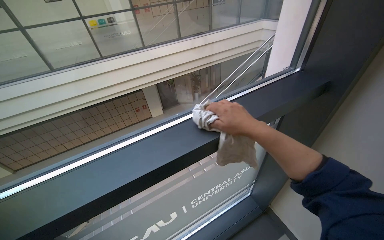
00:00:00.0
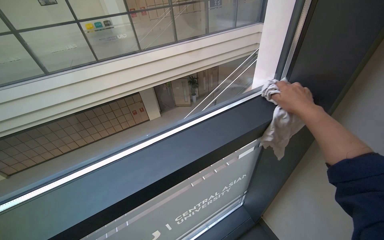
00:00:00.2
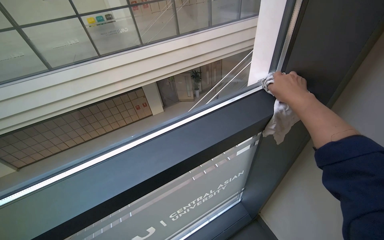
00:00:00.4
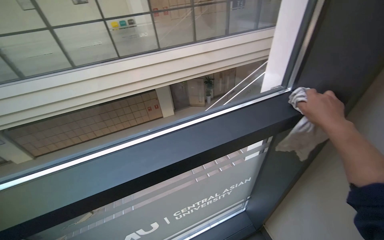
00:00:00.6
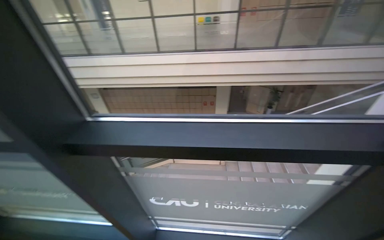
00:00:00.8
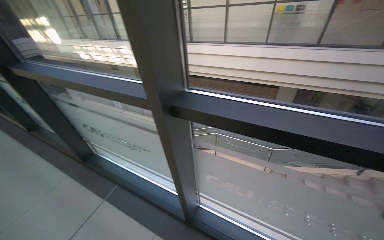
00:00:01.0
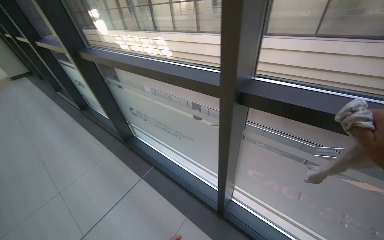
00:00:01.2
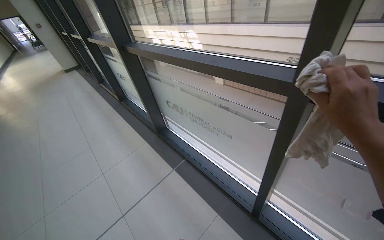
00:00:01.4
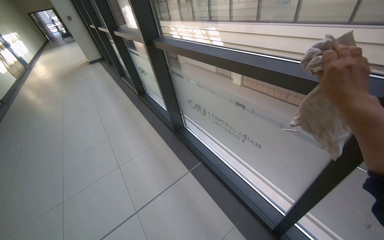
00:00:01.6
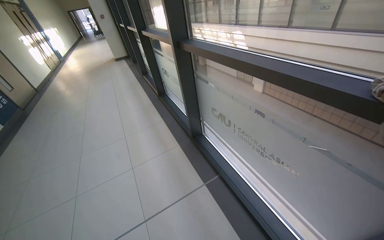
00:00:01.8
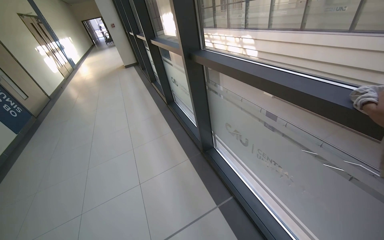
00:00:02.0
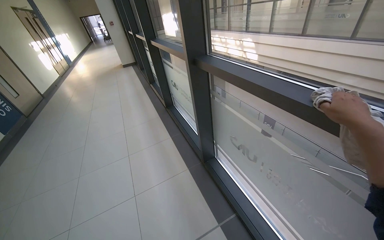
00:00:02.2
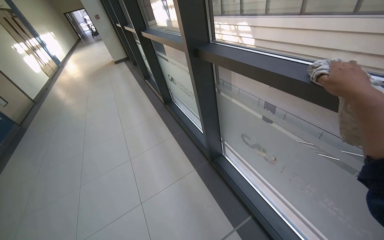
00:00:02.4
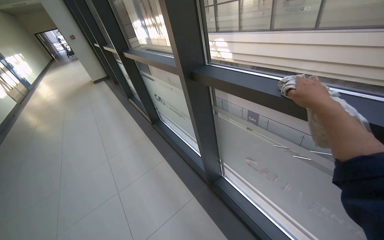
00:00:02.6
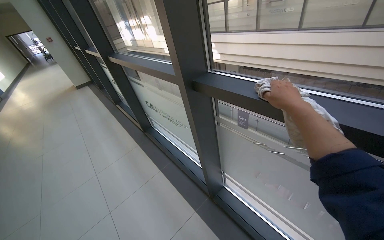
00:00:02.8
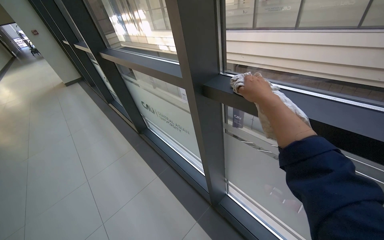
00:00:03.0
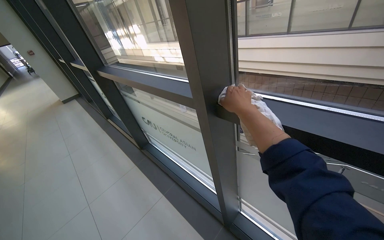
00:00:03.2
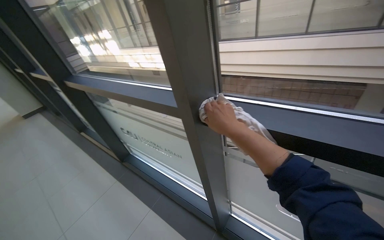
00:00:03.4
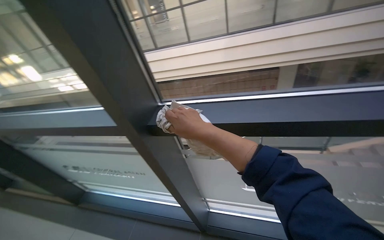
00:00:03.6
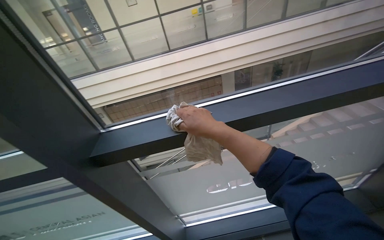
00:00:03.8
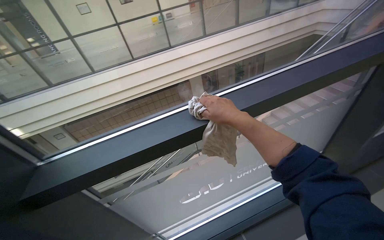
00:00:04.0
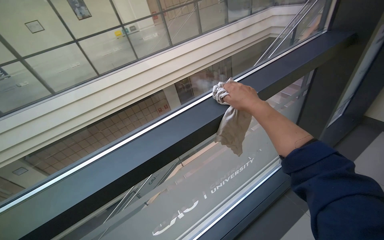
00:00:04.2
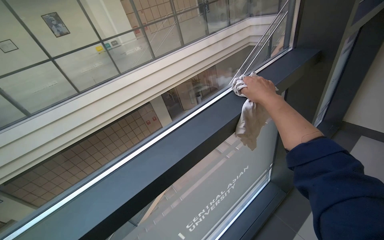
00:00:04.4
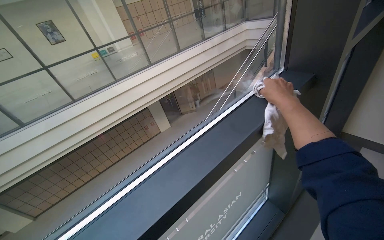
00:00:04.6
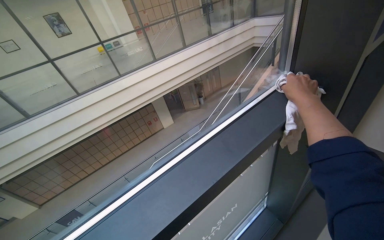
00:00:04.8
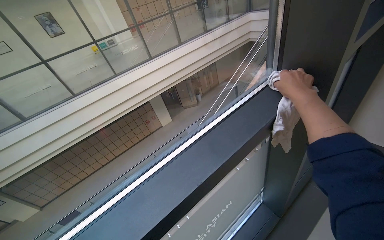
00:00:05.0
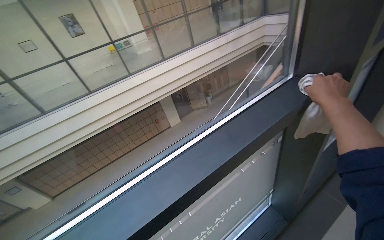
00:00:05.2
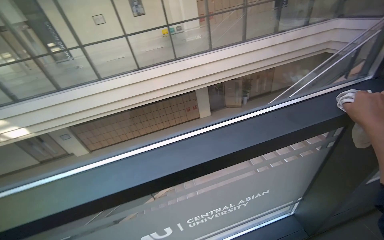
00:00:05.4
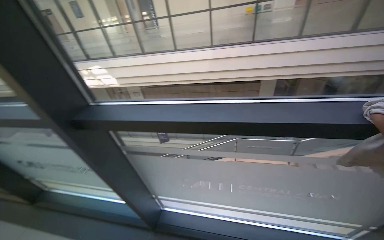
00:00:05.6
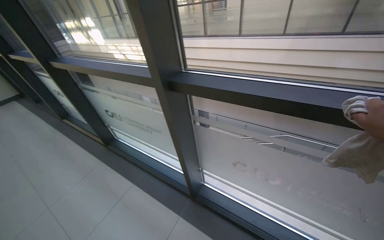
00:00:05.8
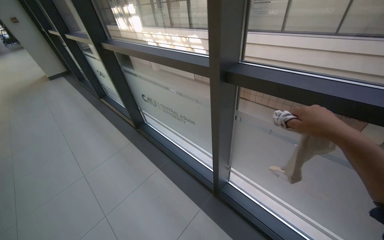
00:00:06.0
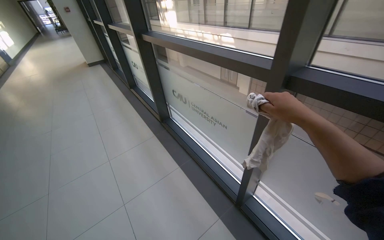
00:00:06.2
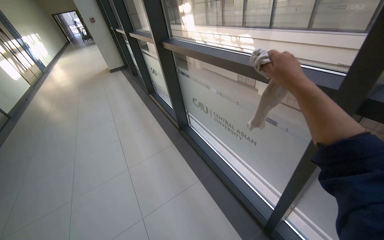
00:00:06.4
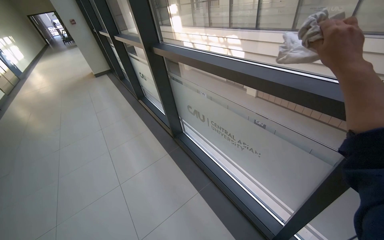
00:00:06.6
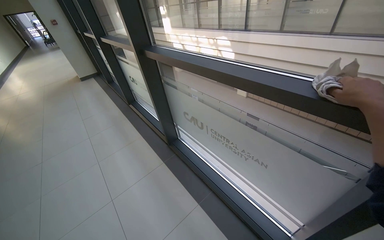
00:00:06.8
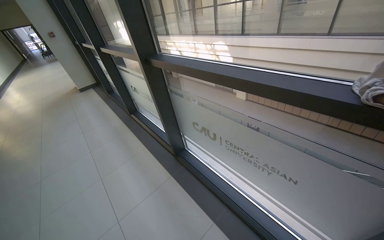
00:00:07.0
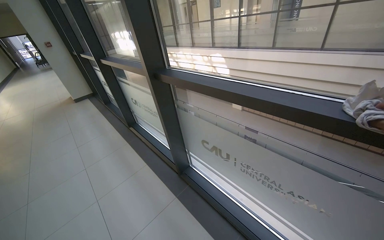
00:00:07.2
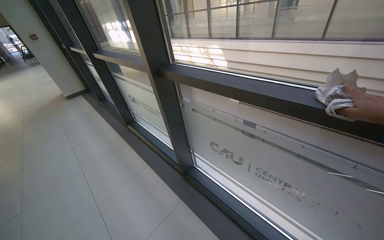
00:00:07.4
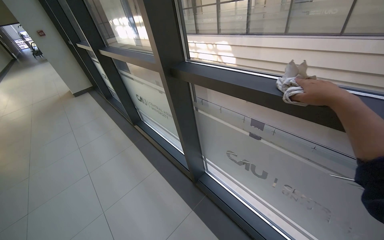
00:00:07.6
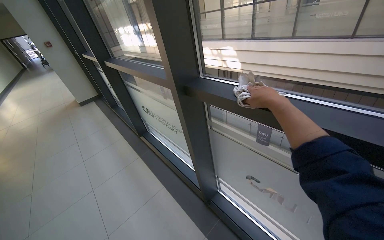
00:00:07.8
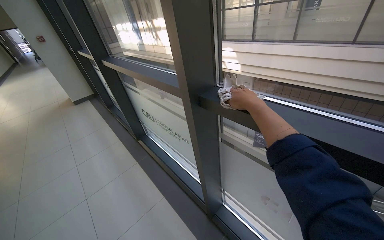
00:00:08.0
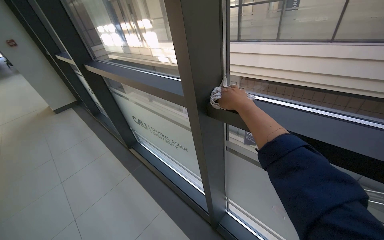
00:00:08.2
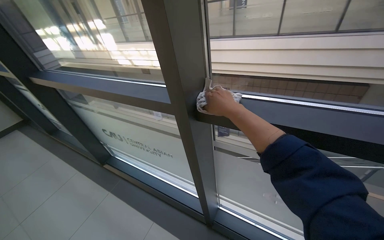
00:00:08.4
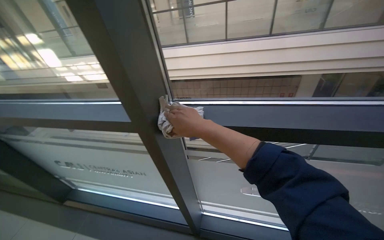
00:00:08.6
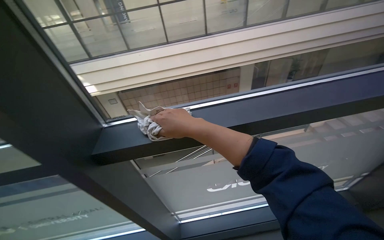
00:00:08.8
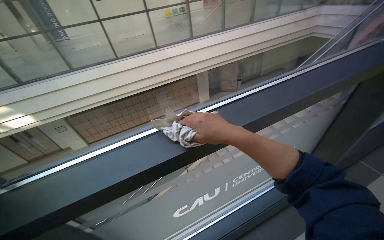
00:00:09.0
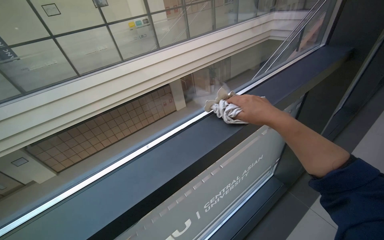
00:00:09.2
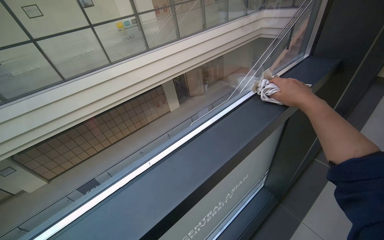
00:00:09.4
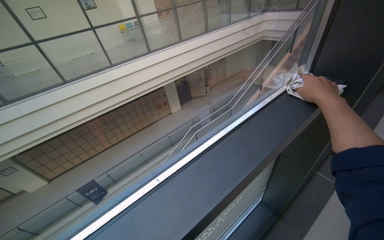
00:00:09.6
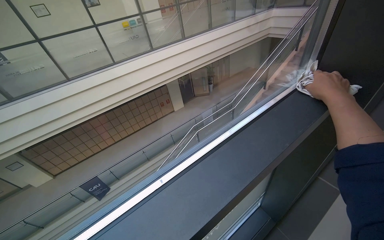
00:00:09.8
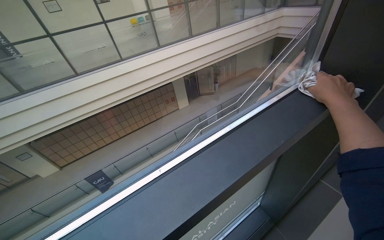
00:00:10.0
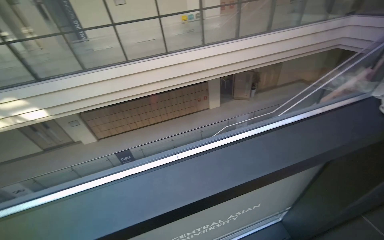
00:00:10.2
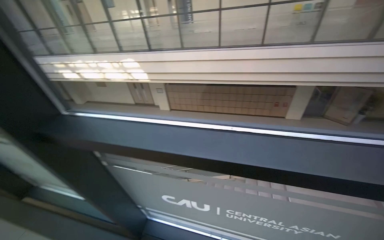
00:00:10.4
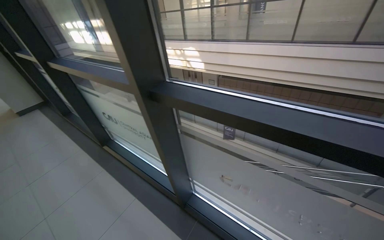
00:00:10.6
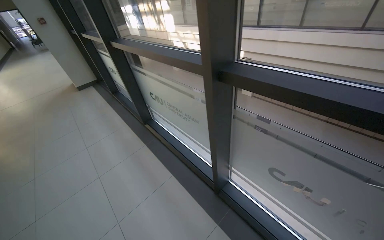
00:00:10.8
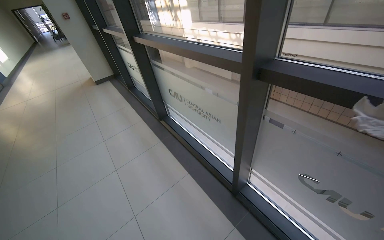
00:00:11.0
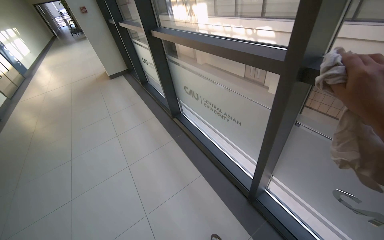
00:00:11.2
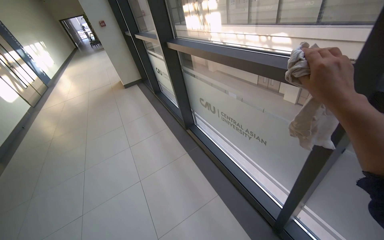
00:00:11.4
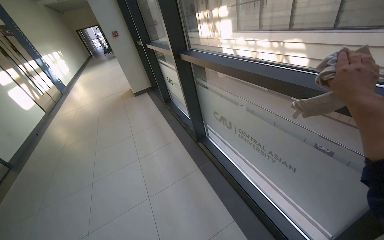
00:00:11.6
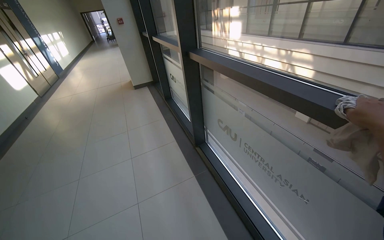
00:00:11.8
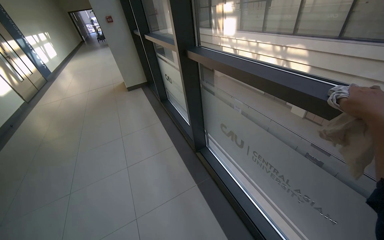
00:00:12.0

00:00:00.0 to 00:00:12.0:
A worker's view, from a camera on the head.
Job: wiping surfaces.
The whole recording: Wiping window frames. The worker wipes the window frames with a cloth.
00:00:00.0 to 00:00:01.6: The camera travels about 60 cm. The wearer looks approximately 80 degrees further to the left.
00:00:01.6 to 00:00:03.0: The head travels approximately 1 m.
00:00:03.0 to 00:00:04.4: The wearer looks about 80 degrees further to the right. The view tips upward by roughly 20 degrees.
00:00:04.4 to 00:00:06.0: The camera is carried about 40 cm. The head turns to the left by roughly 80 degrees. The wearer looks approximately 15 degrees further downward.
00:00:06.0 to 00:00:07.6: The camera is carried roughly 1 m.
00:00:07.6 to 00:00:09.0: The head rotates roughly 70 degrees to the right.
00:00:09.0 to 00:00:10.4: The wearer's head swings some 40 degrees to the left.
00:00:10.4 to 00:00:12.0: The head travels roughly 1 m. The head turns to the left by roughly 50 degrees.

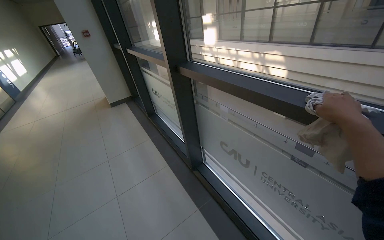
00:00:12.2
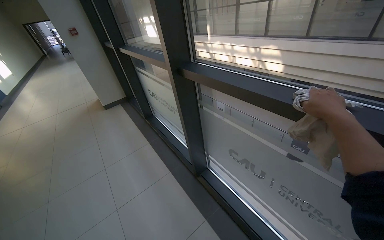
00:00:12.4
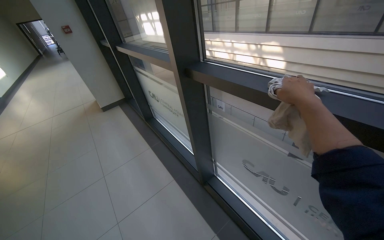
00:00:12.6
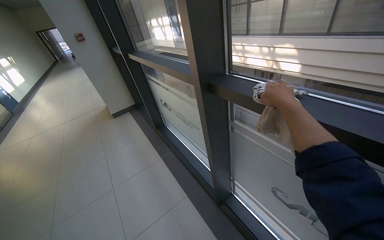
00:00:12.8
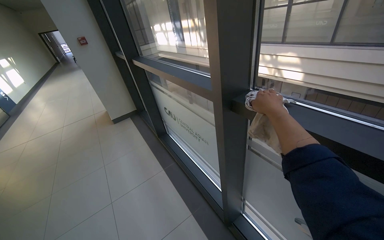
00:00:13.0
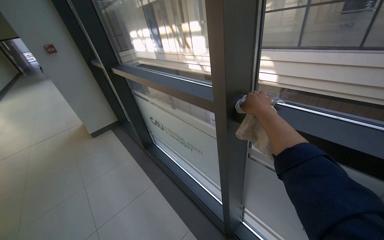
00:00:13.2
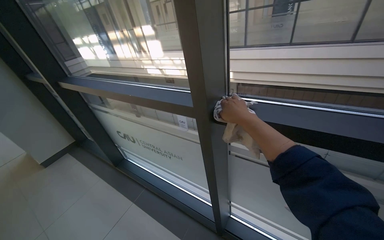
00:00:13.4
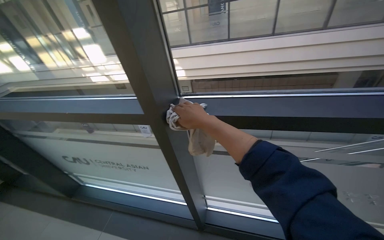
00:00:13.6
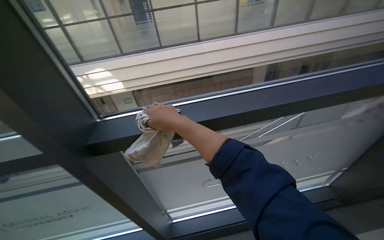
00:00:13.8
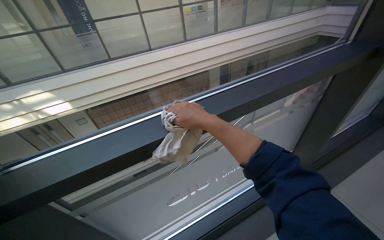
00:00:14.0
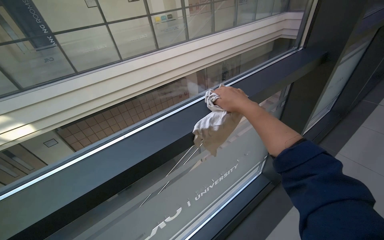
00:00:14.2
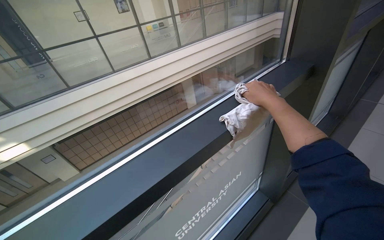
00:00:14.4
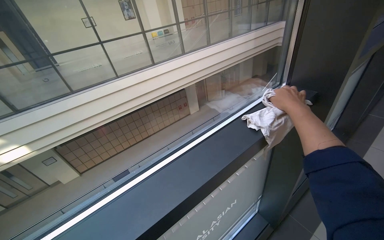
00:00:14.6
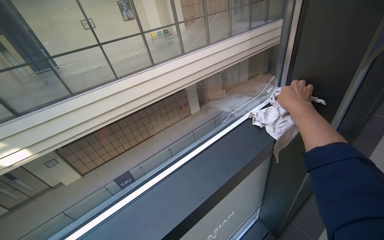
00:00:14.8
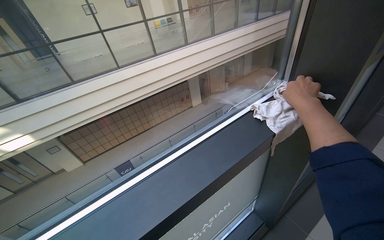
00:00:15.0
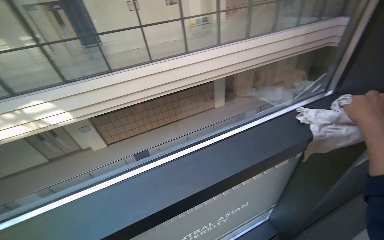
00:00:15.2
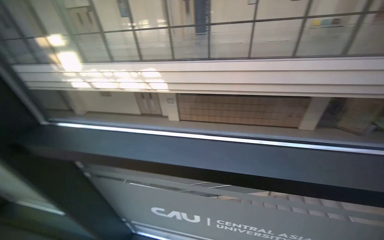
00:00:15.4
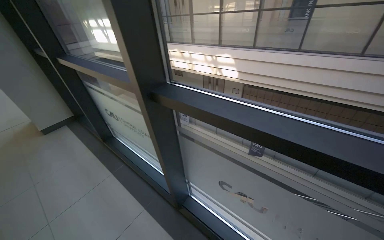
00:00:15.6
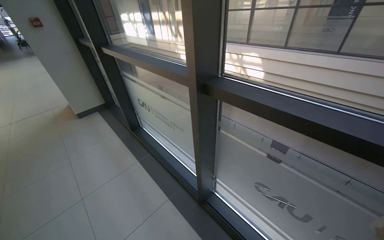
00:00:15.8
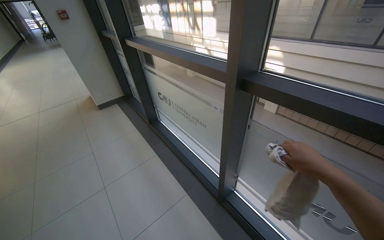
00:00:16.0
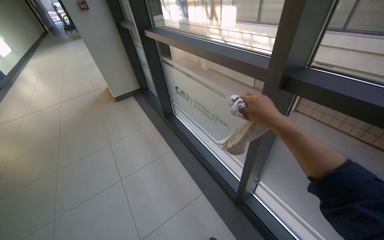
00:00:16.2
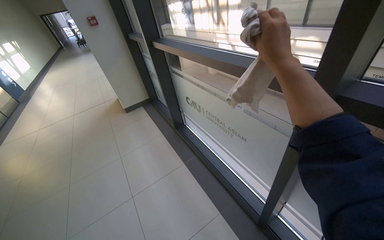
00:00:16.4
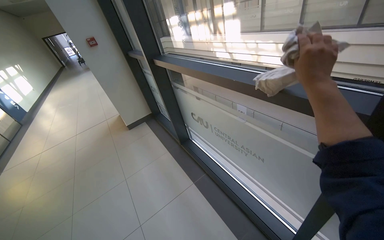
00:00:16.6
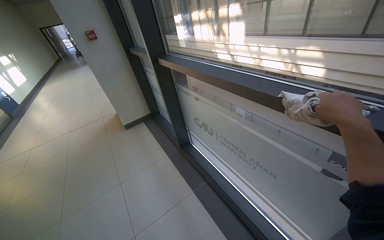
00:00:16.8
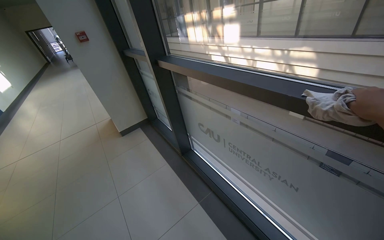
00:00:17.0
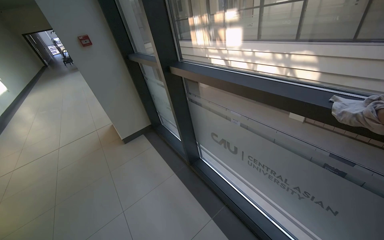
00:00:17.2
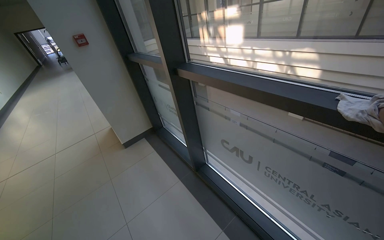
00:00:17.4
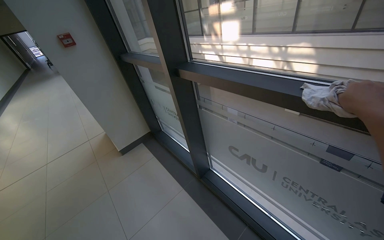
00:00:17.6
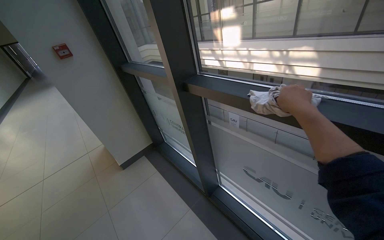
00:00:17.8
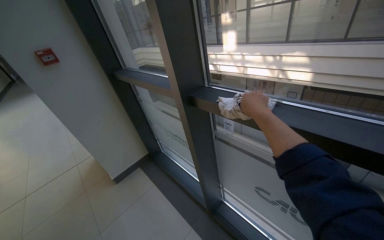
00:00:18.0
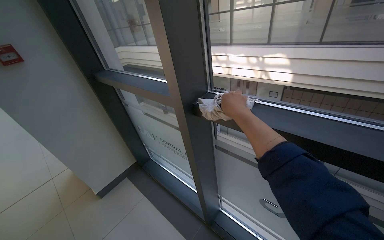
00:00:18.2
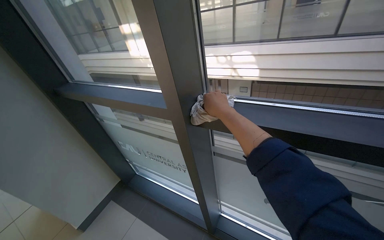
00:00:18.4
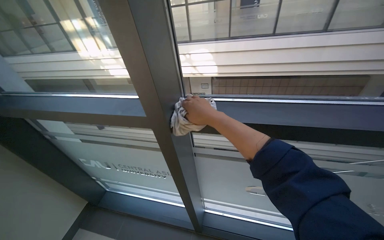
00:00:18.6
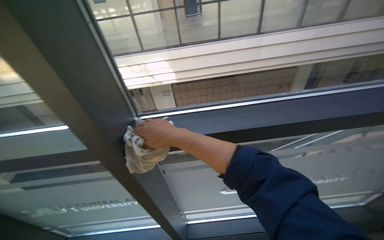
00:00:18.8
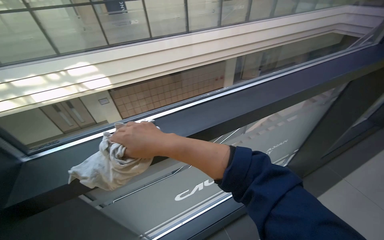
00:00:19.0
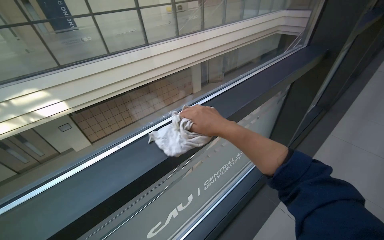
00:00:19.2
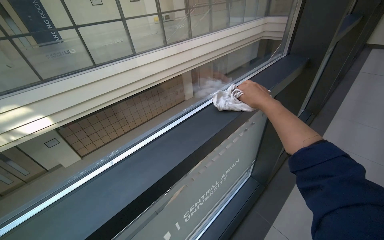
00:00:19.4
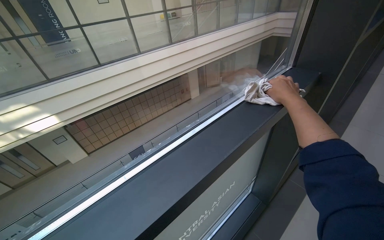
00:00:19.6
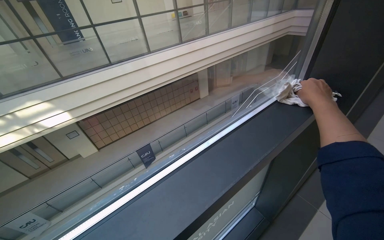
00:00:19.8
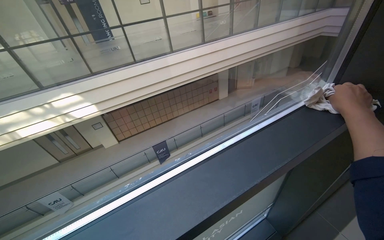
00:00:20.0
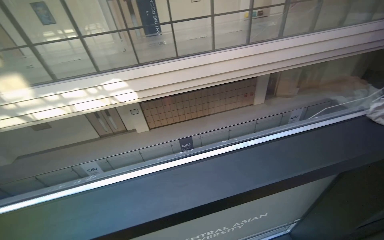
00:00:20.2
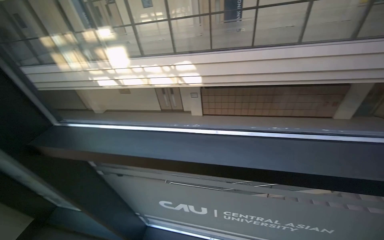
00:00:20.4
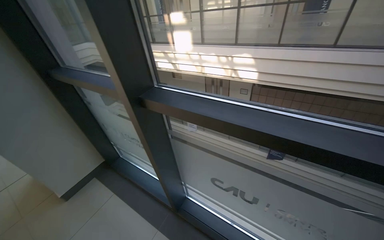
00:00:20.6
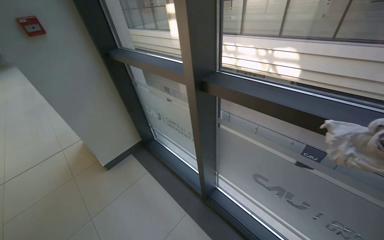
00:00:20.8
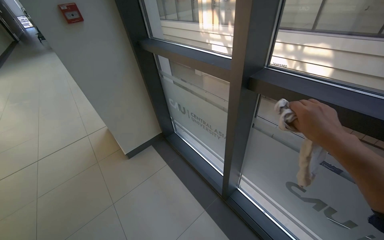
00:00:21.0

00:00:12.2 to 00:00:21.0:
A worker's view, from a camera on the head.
Job: wiping surfaces.
The whole recording: Wiping window frames. The worker wipes the window frames with a cloth.
00:00:12.2 to 00:00:13.6: The camera is carried some 70 cm. The wearer looks about 40 degrees further to the right.
00:00:13.6 to 00:00:15.2: The wearer moves some 60 cm. The head turns to the right by some 35 degrees.
00:00:15.2 to 00:00:16.6: The camera travels approximately 90 cm. The wearer's head swings approximately 80 degrees to the left.
00:00:16.6 to 00:00:18.0: The head travels some 90 cm.
00:00:18.0 to 00:00:19.6: The wearer looks approximately 85 degrees further to the right.
00:00:19.6 to 00:00:21.0: The camera is carried some 50 cm. The head rotates some 90 degrees to the left. The wearer looks about 15 degrees further downward.
